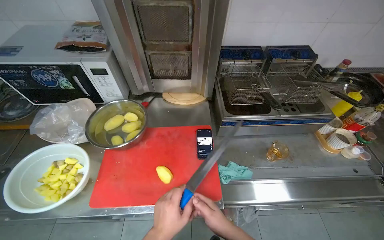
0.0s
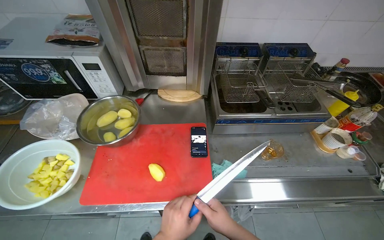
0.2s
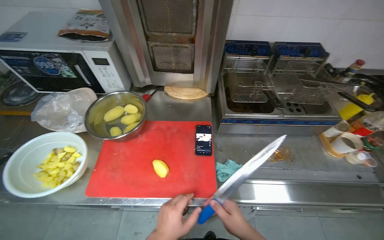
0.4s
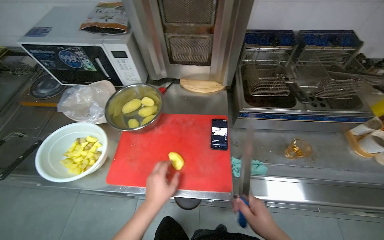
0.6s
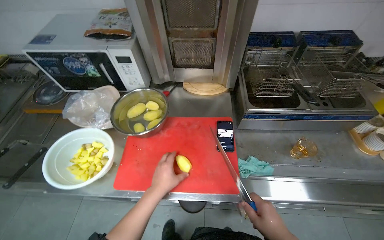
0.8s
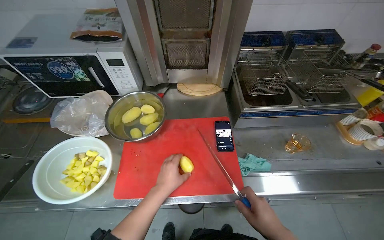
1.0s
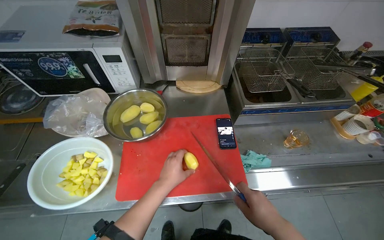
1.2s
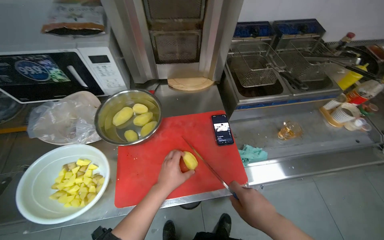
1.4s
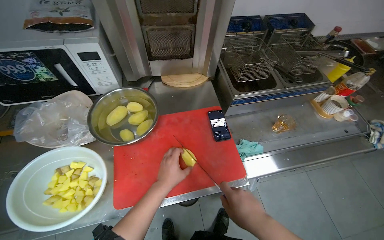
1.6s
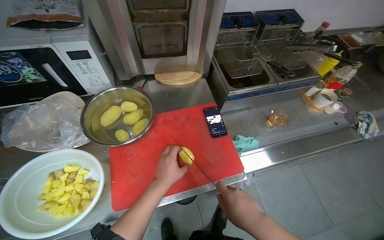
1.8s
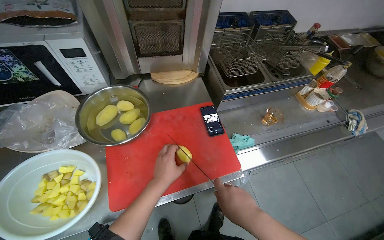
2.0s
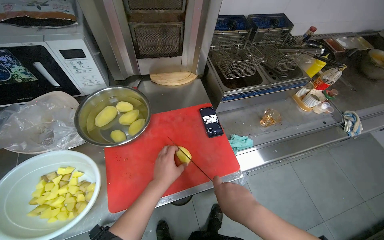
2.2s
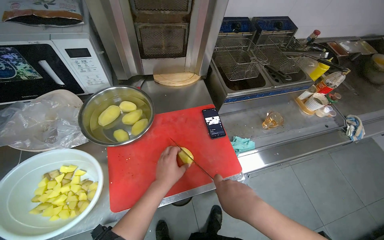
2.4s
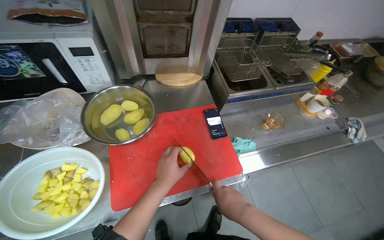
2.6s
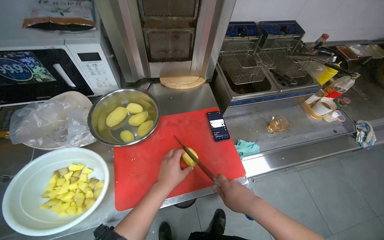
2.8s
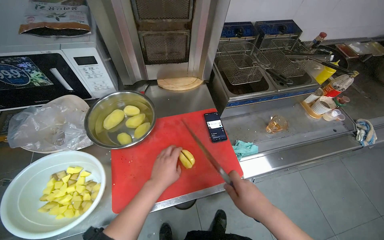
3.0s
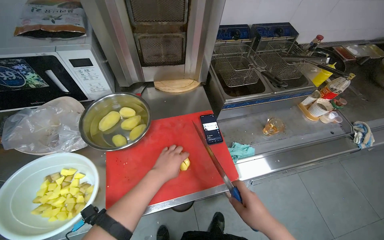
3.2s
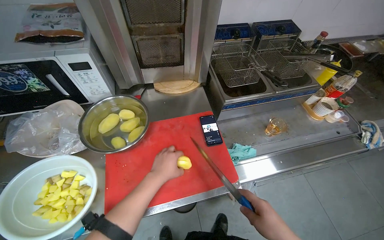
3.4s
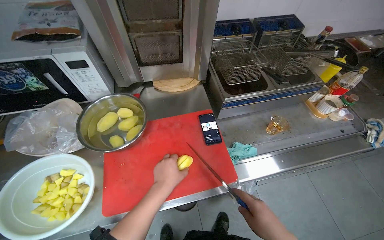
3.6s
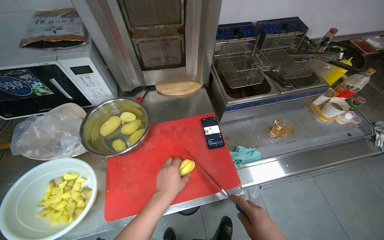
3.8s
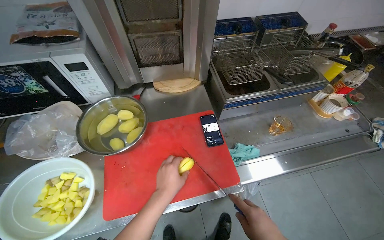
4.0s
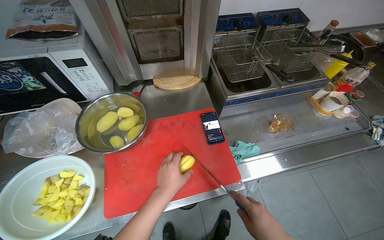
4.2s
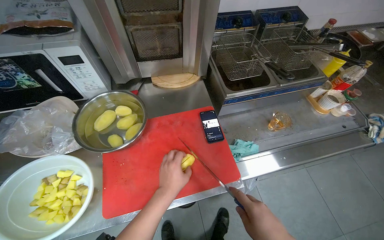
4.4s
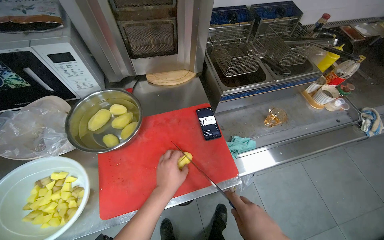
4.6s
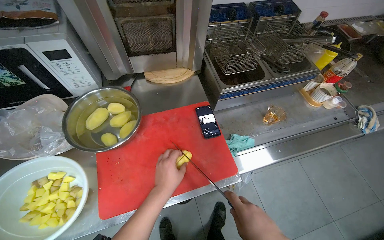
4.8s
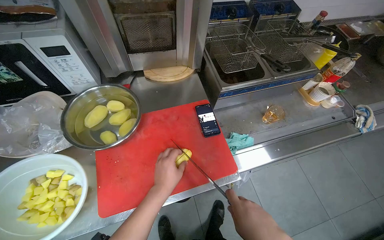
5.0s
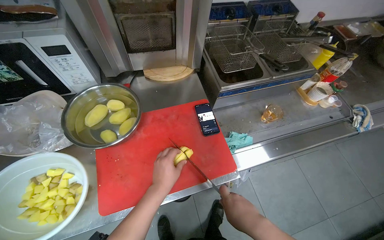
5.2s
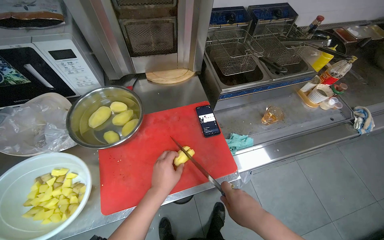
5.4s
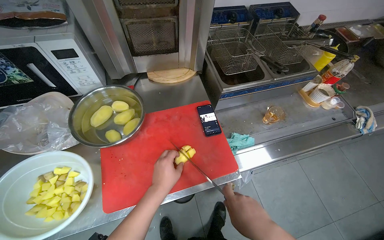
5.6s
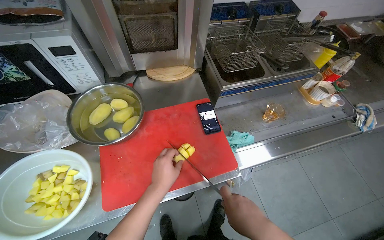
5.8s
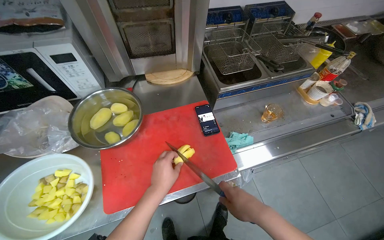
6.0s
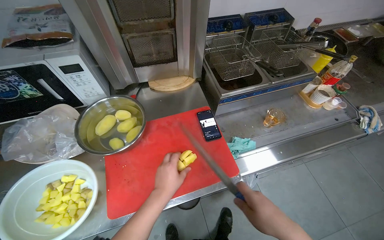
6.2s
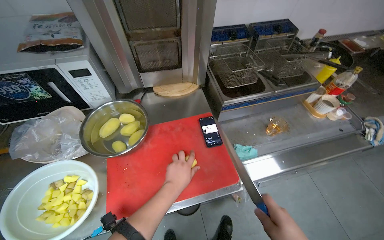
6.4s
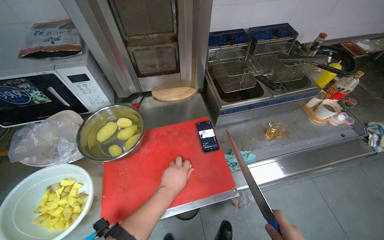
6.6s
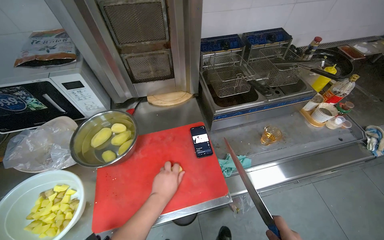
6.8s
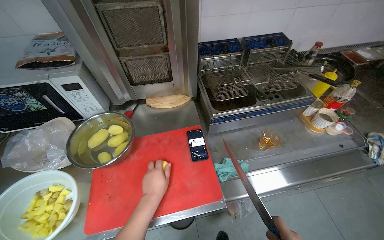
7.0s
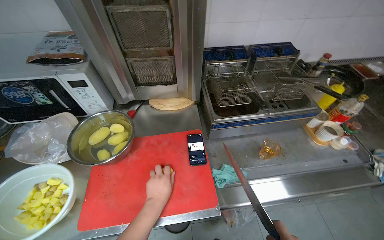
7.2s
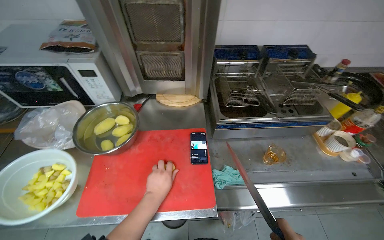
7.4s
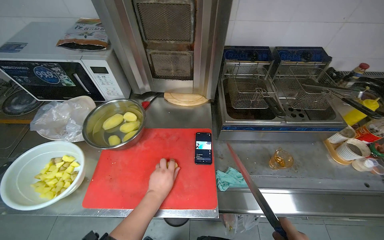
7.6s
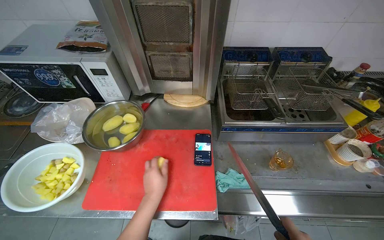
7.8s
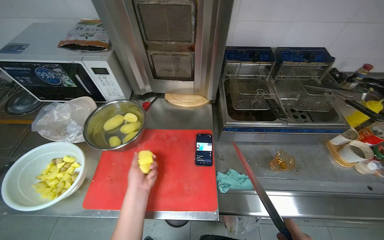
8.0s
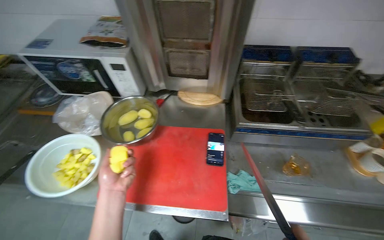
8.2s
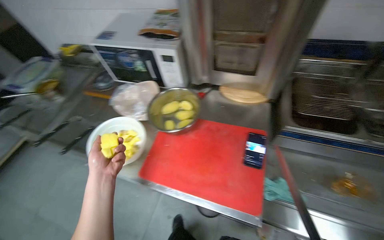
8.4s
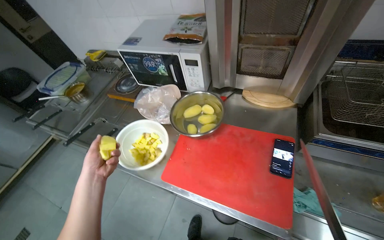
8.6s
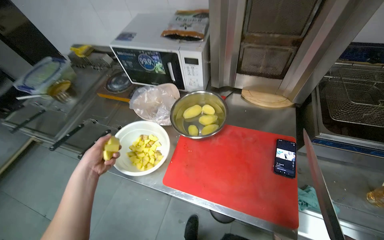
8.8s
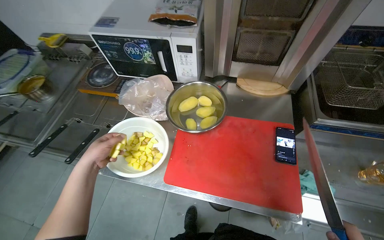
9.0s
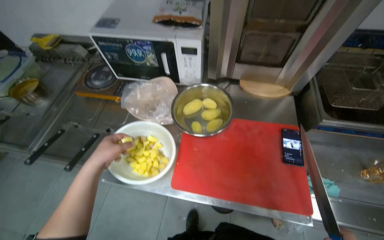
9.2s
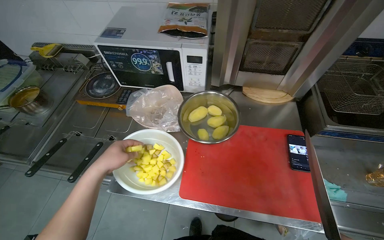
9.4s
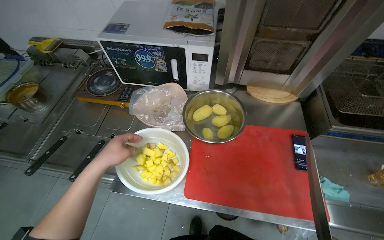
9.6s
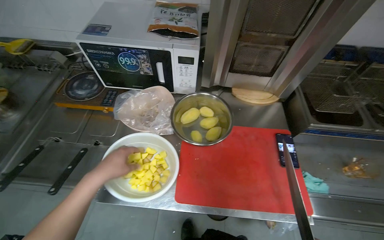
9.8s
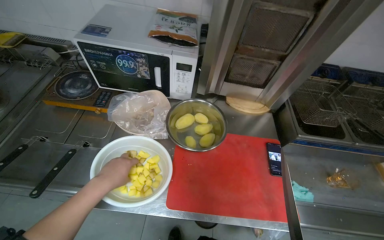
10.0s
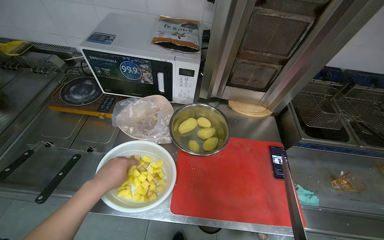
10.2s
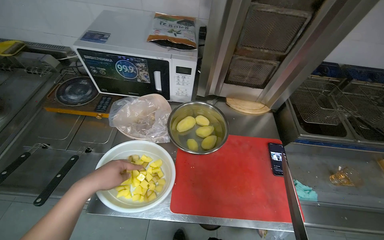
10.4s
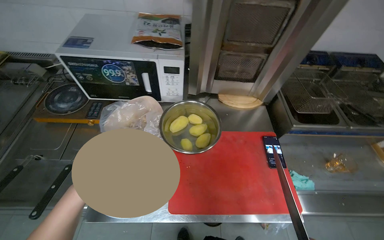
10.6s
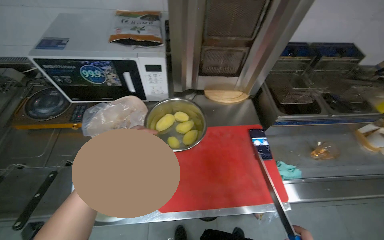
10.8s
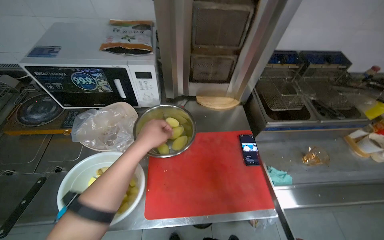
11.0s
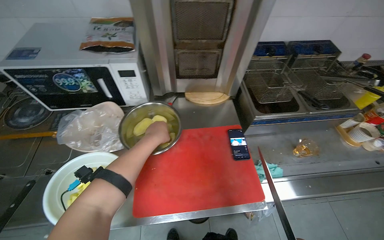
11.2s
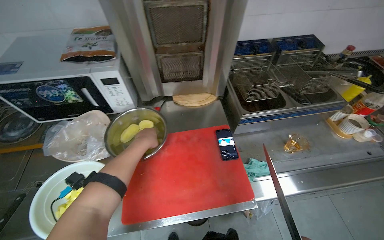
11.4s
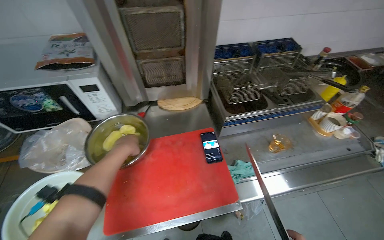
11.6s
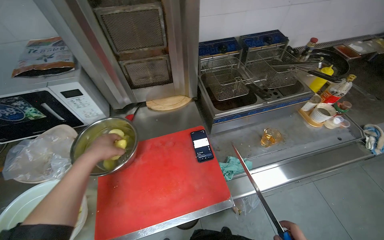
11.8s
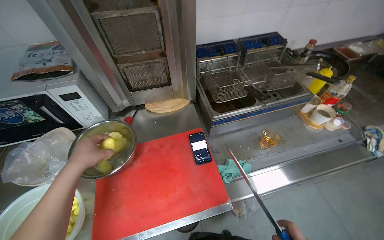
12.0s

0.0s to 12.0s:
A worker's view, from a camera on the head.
Job: preparing food.
The whole recording: Slicing potatoes for preparation. The worker picks up potatoes from a bowl and slices them into pieces on a red cutting board.
1.6s to 3.0s: The hands stay close to where they were, moving slightly.
6.0s to 7.6s: The wearer's head swings roughly 20 degrees to the left.
7.6s to 9.0s: The left hand moves to the left, about 50 cm.
10.4s to 12.0s: The left hand moves about 15 cm farther from the camera and comes back.

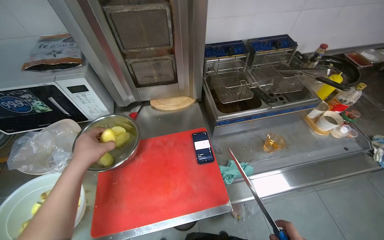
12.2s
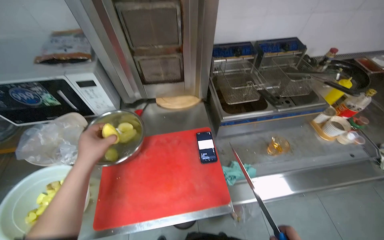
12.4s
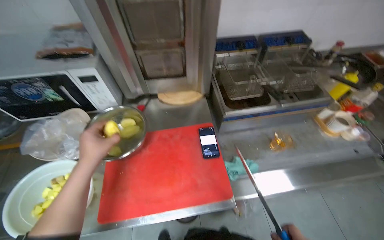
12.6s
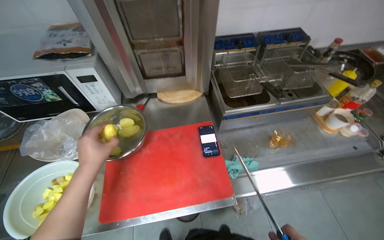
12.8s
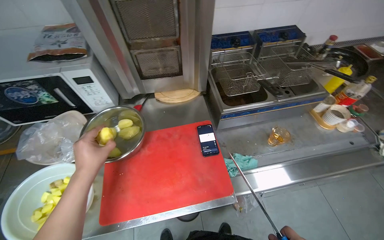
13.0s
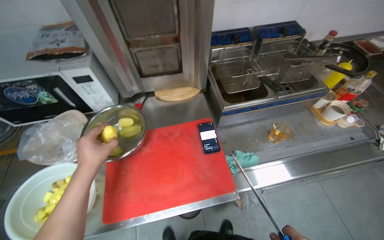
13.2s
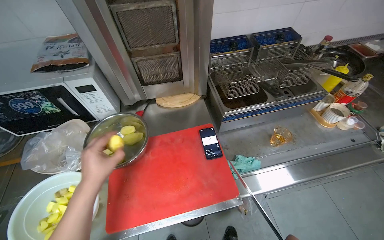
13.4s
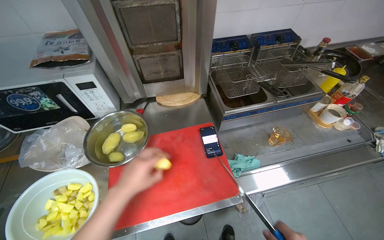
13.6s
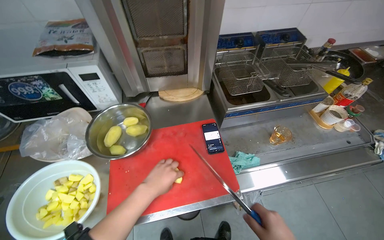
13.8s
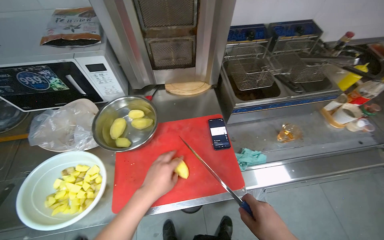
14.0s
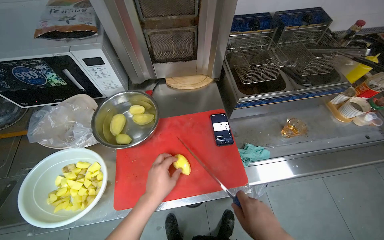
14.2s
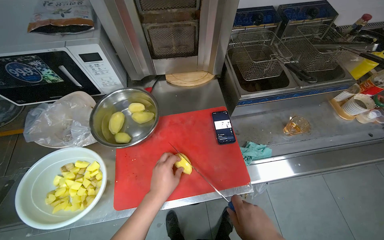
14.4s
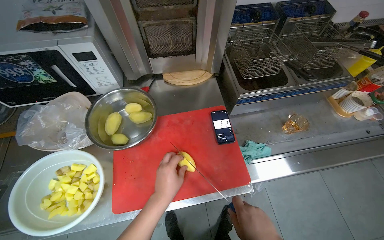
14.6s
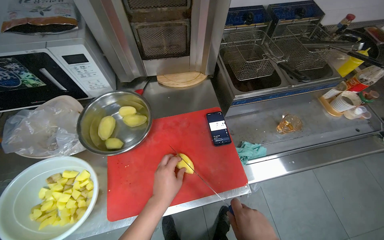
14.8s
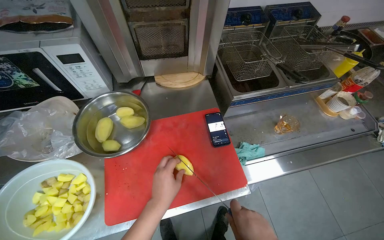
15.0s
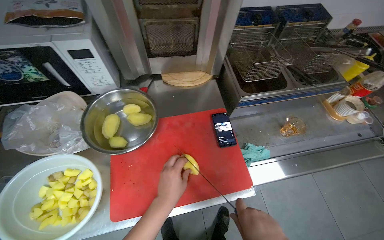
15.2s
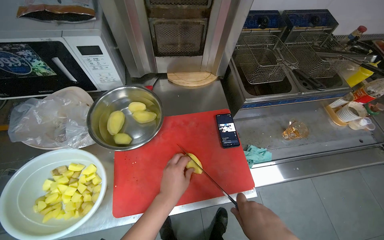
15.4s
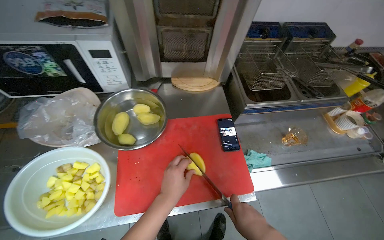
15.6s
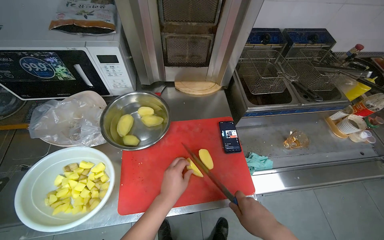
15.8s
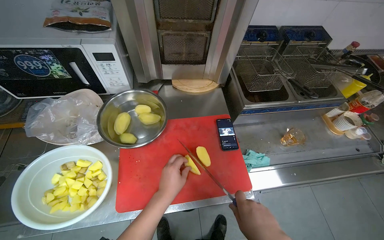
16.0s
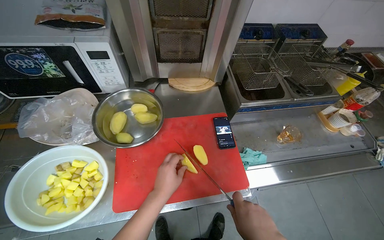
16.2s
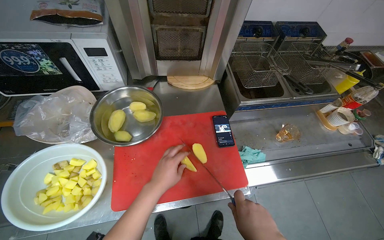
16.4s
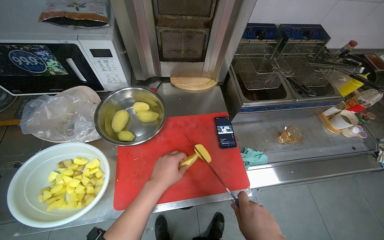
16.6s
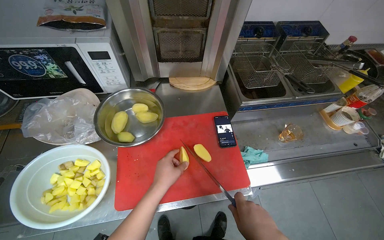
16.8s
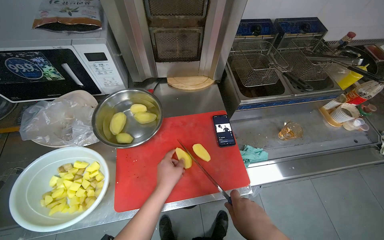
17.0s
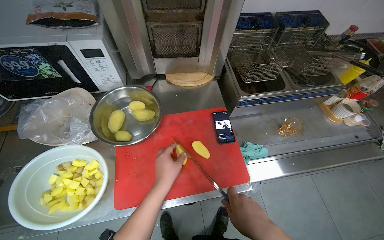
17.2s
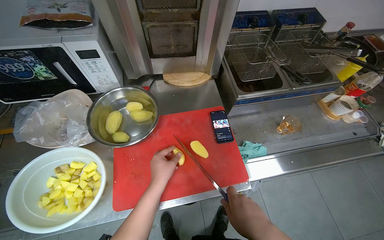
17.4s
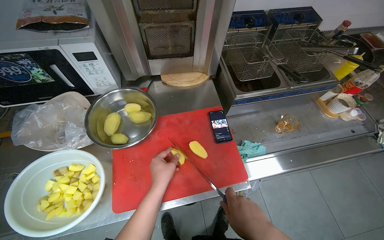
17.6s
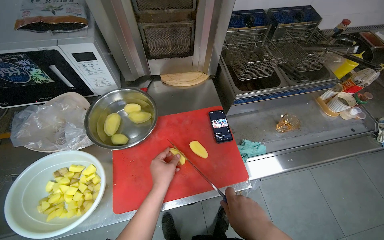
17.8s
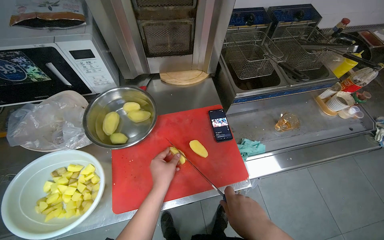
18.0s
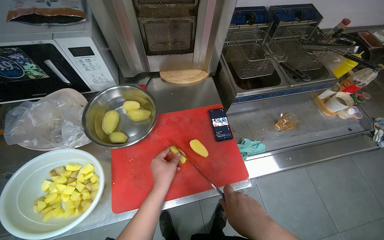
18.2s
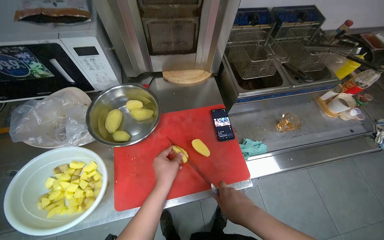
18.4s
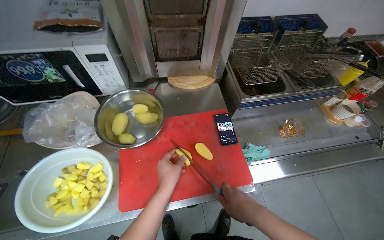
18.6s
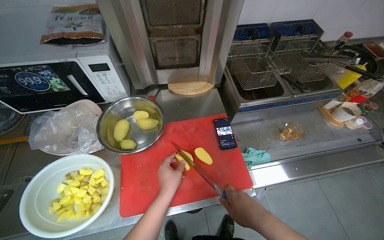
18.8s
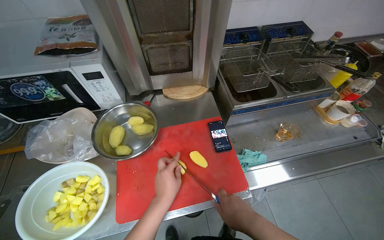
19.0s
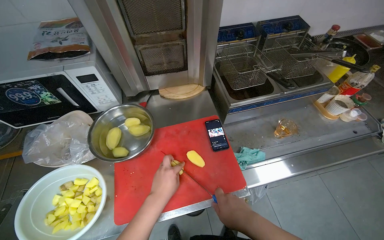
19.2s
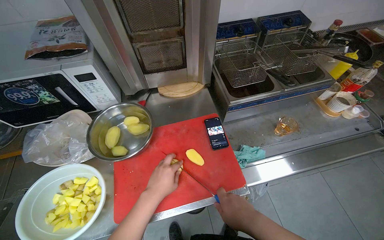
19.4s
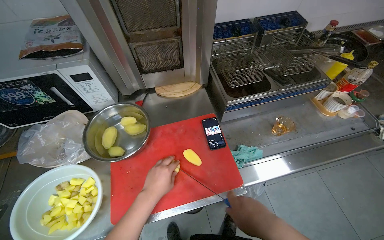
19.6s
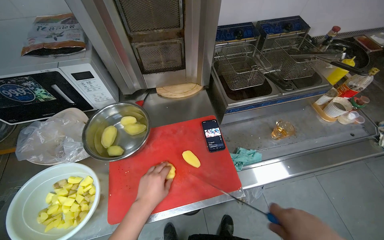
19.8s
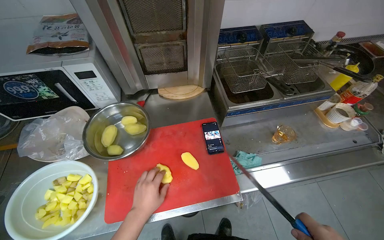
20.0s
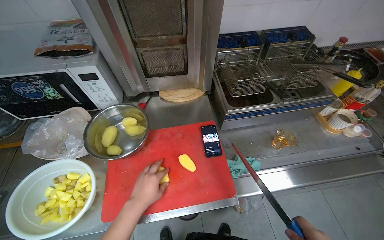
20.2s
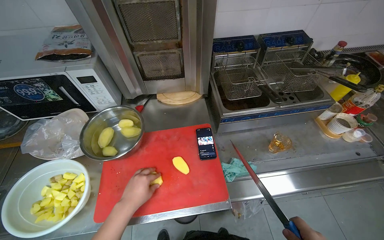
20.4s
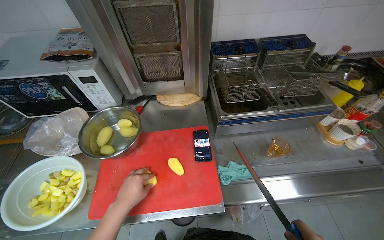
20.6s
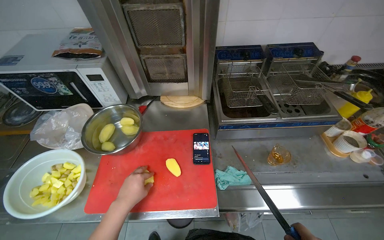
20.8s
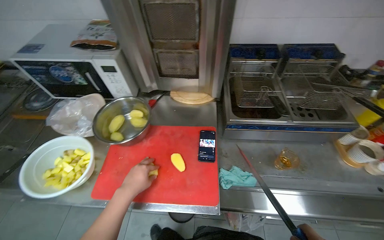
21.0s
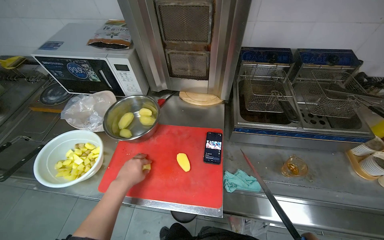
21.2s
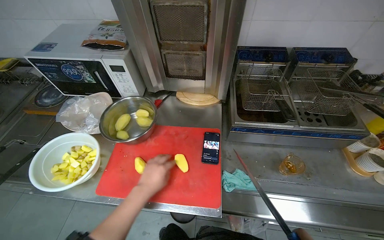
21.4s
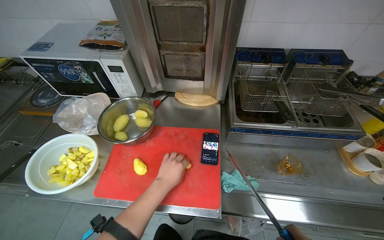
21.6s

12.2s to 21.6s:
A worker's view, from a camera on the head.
Job: preparing food.
The whole recording: Slicing potatoes for preparation. The worker picks up potatoes from a bowl and slices them into pieces on a red cutting board.
12.2s to 13.8s: The left hand shifts about 15 cm down the picture and to the right.
17.0s to 18.4s: The hands are busy where they are.
20.0s to 21.6s: The wearer's head swings approximately 15 degrees to the left. The left hand heads to the right, covering some 15 cm.
